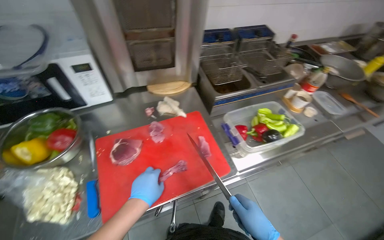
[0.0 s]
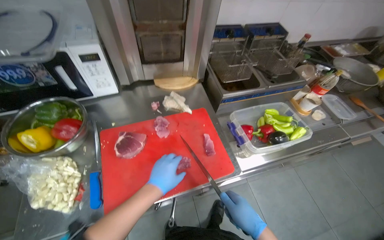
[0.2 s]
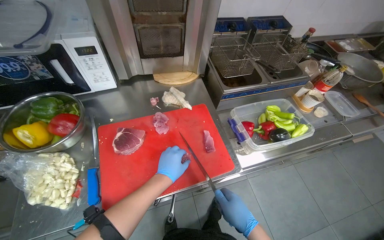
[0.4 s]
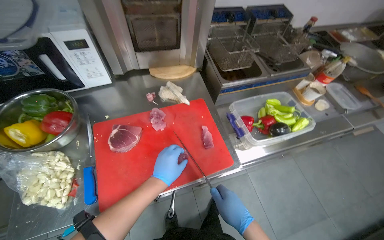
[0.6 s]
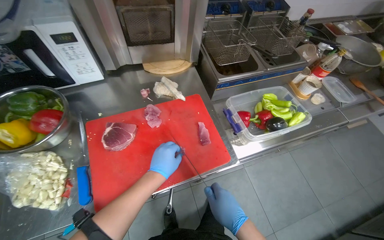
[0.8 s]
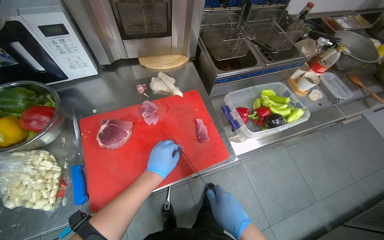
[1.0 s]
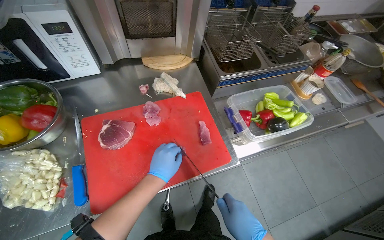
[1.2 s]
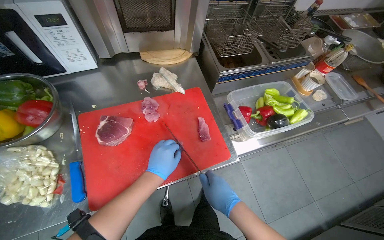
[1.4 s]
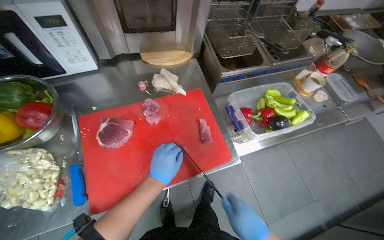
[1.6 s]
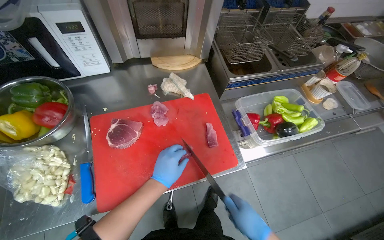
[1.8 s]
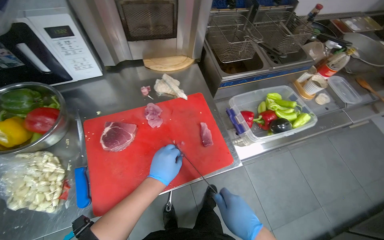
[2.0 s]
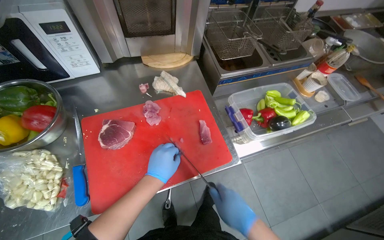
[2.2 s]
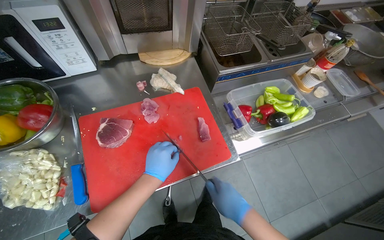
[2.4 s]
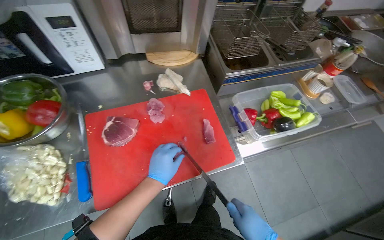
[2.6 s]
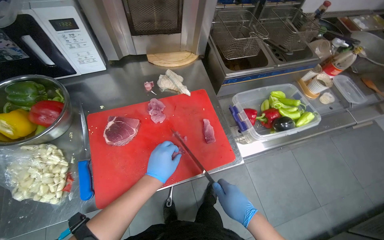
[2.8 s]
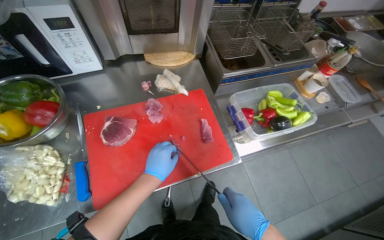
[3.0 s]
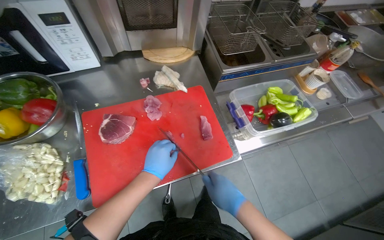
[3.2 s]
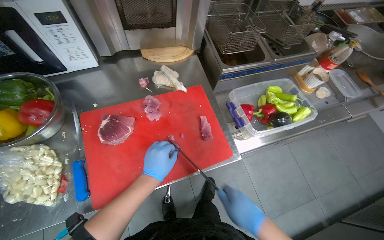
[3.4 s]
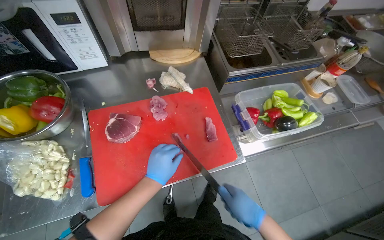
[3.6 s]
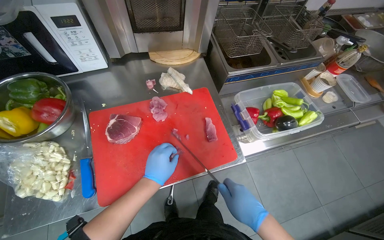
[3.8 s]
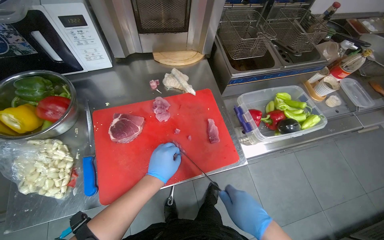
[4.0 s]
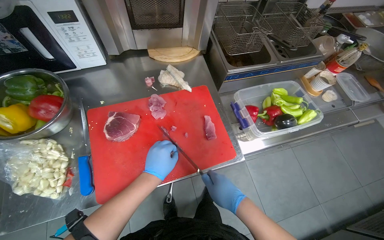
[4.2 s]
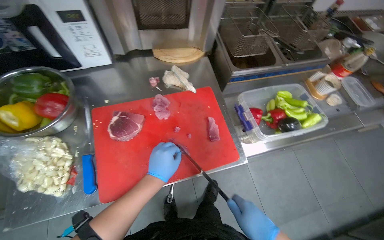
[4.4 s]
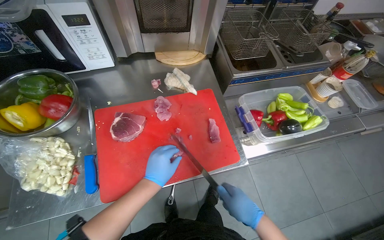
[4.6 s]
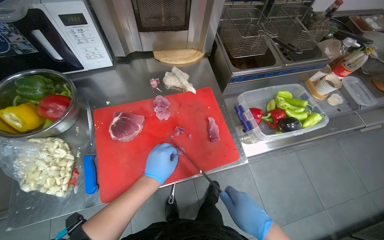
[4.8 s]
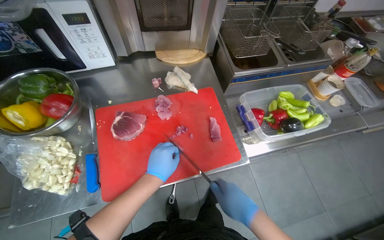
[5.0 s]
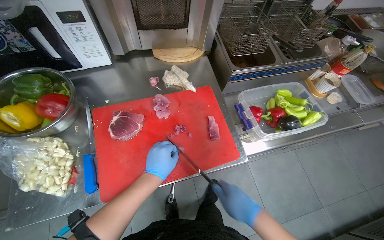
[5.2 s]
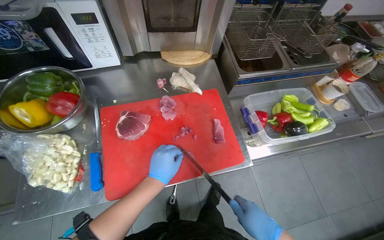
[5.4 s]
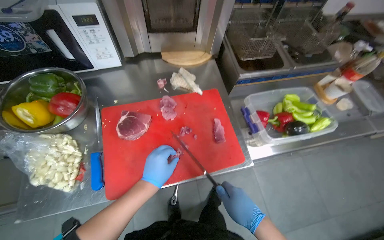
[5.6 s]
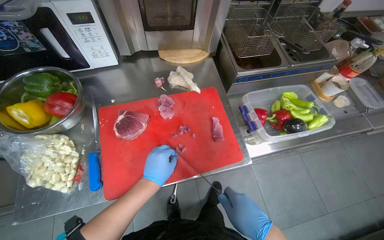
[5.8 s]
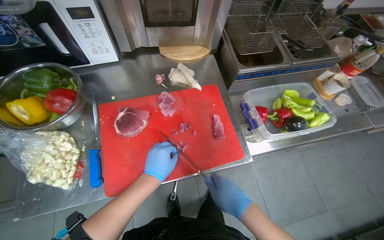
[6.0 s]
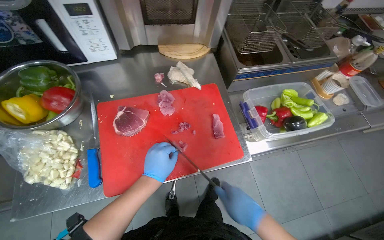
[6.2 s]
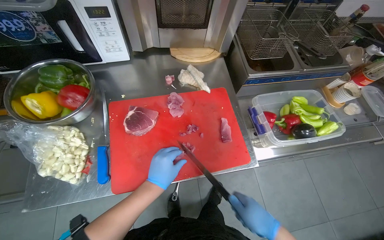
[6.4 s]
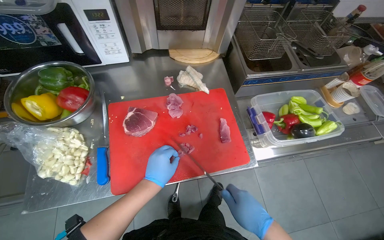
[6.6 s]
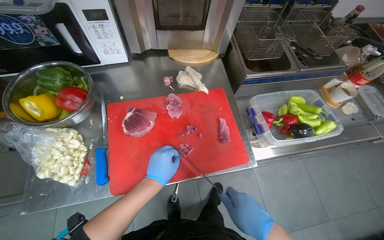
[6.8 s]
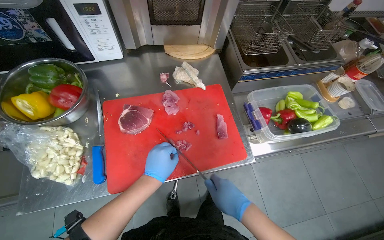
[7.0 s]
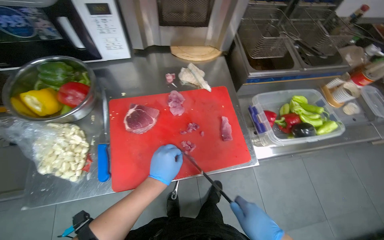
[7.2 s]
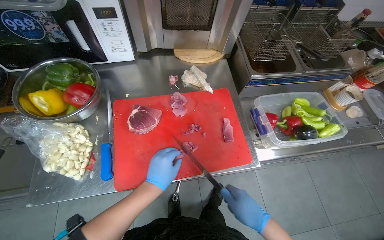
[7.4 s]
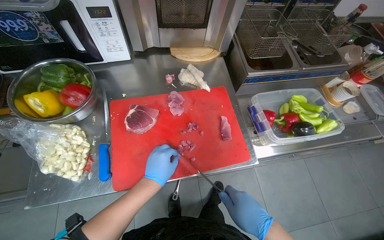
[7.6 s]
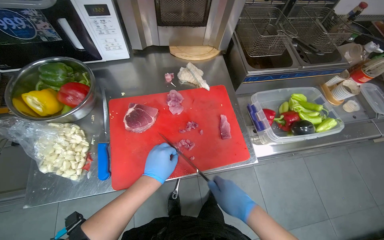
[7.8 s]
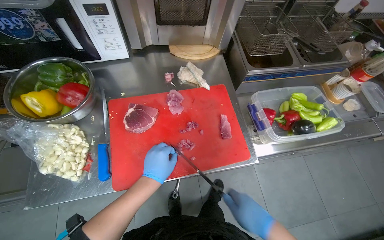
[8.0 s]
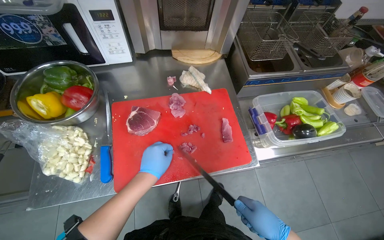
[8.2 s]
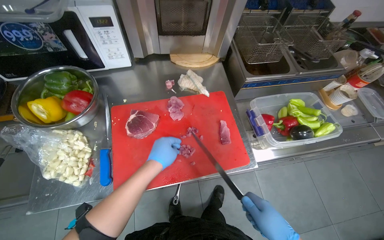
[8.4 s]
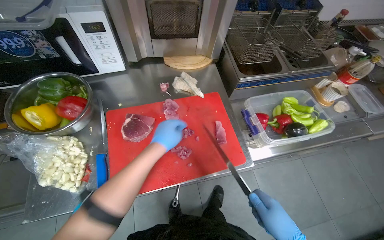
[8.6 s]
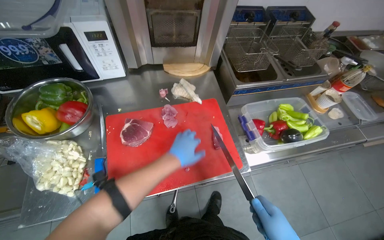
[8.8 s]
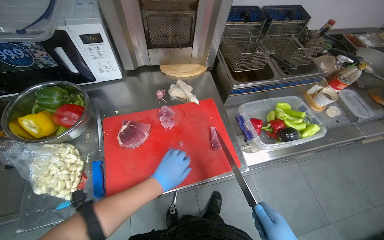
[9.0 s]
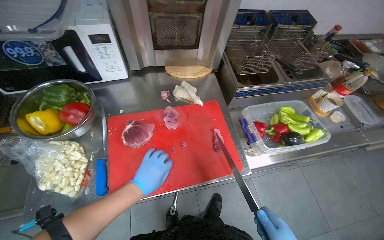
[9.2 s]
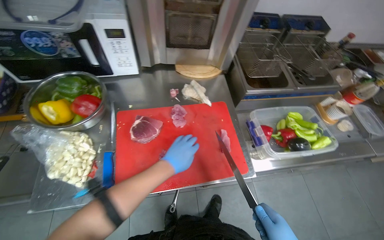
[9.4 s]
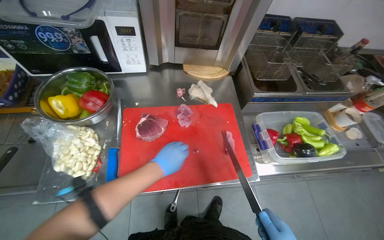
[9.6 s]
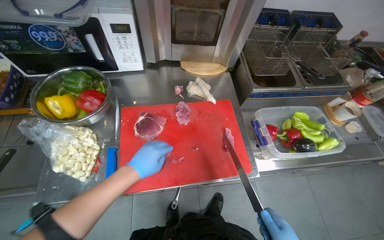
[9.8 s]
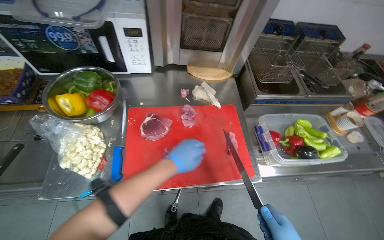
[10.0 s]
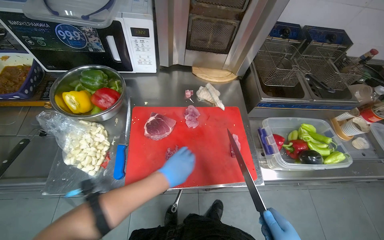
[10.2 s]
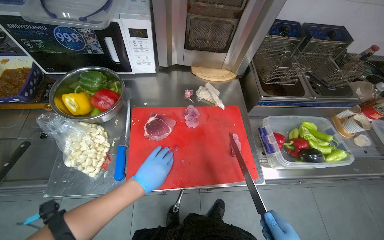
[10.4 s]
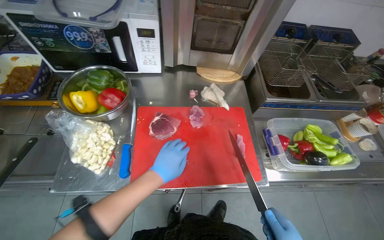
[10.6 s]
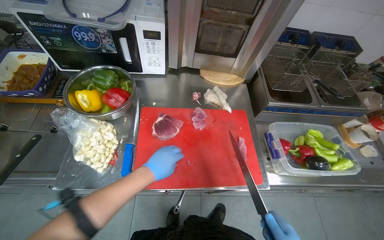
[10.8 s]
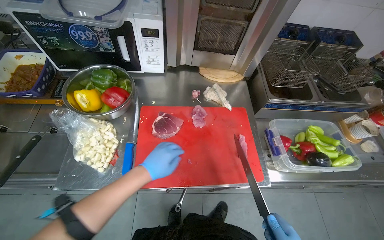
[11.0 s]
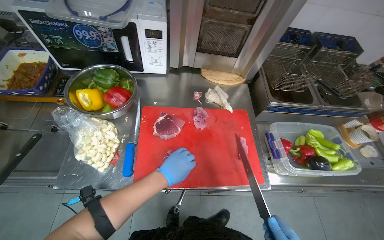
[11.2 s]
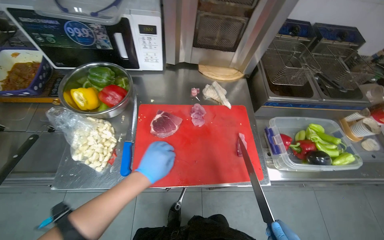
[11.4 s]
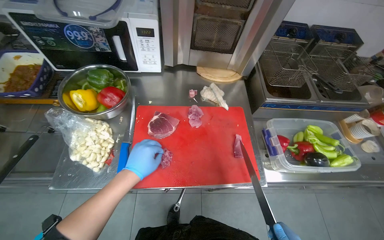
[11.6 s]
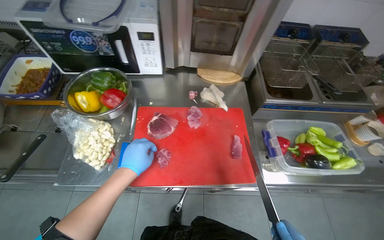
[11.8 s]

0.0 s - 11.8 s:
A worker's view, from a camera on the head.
Job: preparing food.
The whole recording: Unpacking and slicing meat. The worker unpacks vacuum-sealed meat and slices it on a cutting board.
1.4 s - 4.4 s: The hands work in one place, with small movements.
6.0 s - 7.4 s: The hands make small movements and keep their place.
7.4 s - 8.8 s: The left hand goes roughly 10 cm up the picture.
8.8 s - 10.4 s: The left hand goes left and right, about 10 cm each way, reversing 2 times.

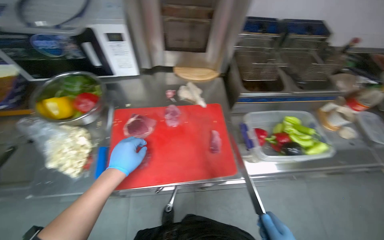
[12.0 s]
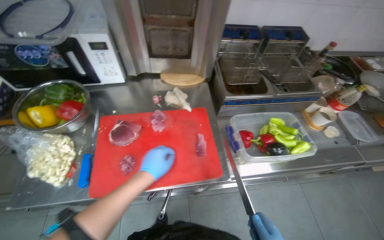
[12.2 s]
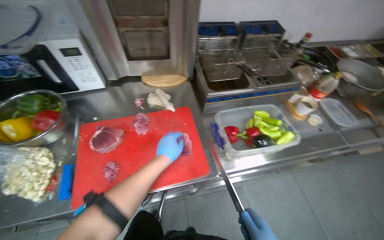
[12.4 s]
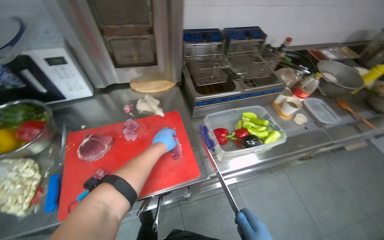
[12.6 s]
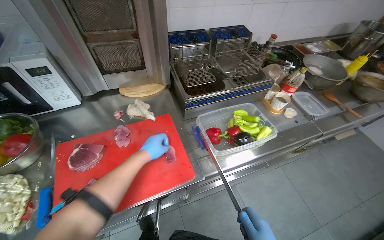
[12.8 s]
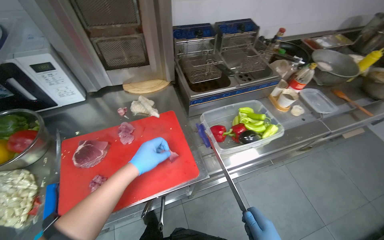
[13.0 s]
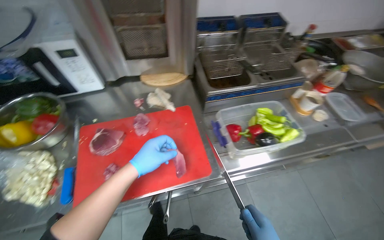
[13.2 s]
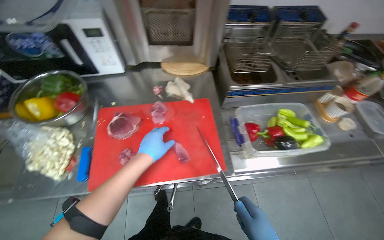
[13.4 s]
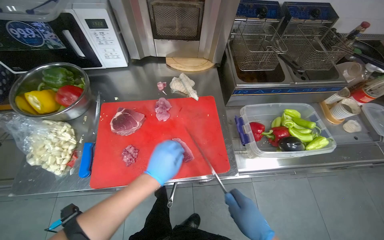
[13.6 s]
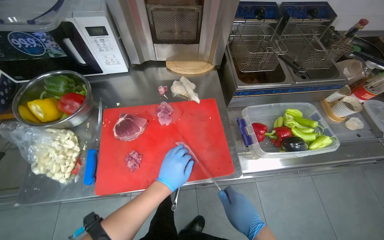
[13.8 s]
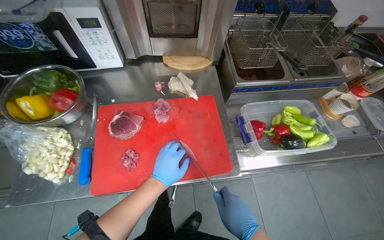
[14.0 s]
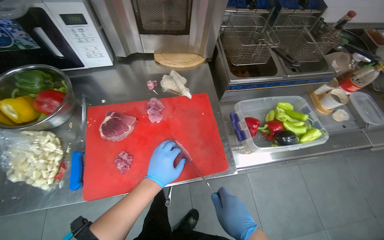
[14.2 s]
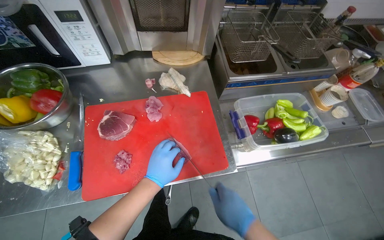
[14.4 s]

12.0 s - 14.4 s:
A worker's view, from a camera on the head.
Job: preparing food.
The whole recording: Unpacking and slicing meat. The worker unpacks vacuum-sealed meat and slices it on a cutting board.
12.0 s - 13.2 s: The left hand heads to the right, covering about 15 cm.

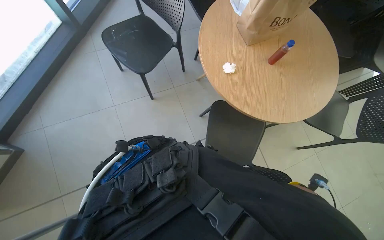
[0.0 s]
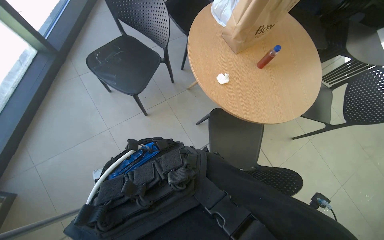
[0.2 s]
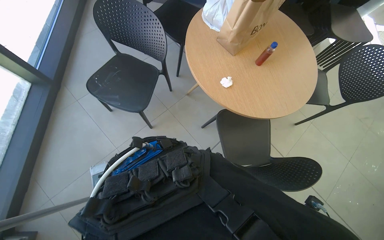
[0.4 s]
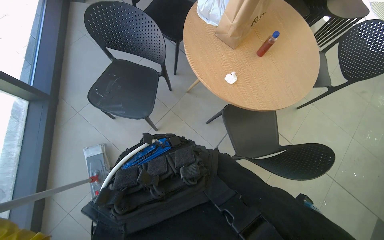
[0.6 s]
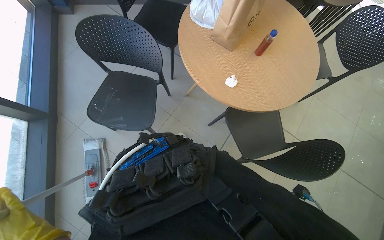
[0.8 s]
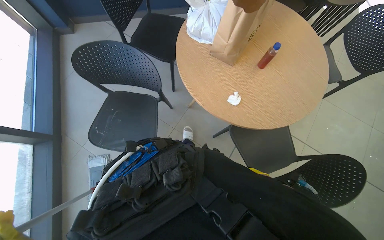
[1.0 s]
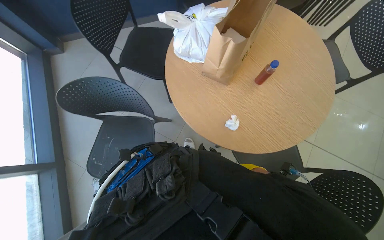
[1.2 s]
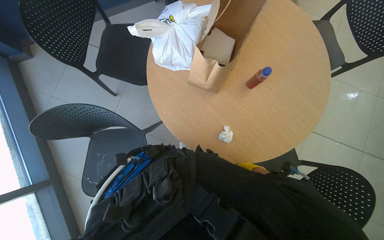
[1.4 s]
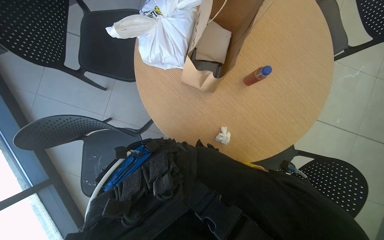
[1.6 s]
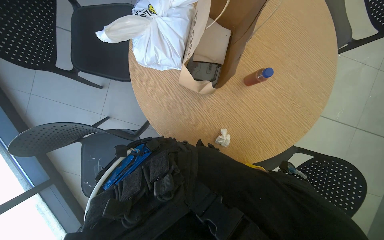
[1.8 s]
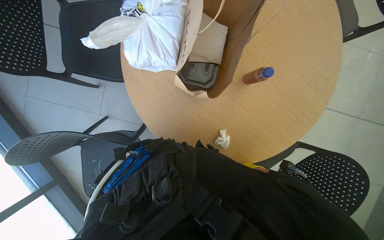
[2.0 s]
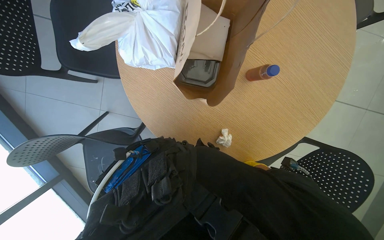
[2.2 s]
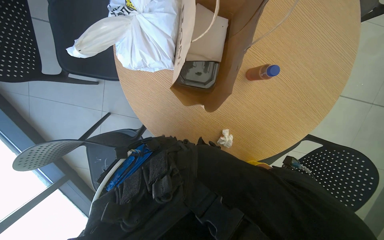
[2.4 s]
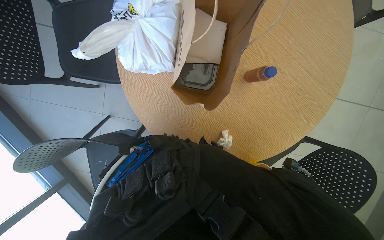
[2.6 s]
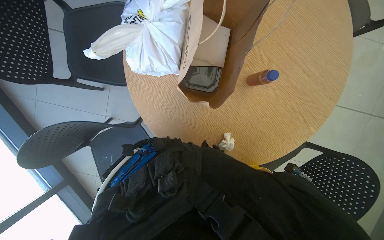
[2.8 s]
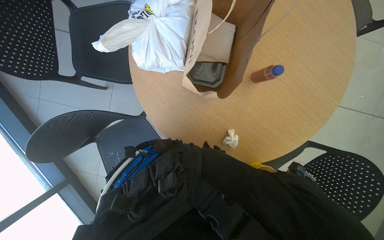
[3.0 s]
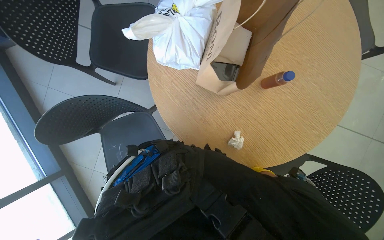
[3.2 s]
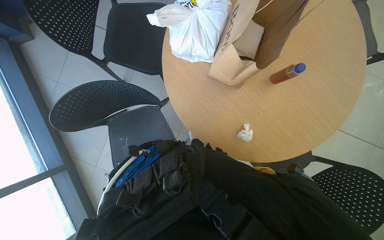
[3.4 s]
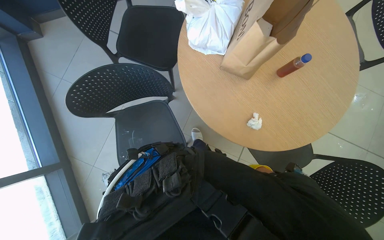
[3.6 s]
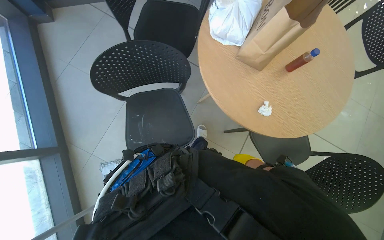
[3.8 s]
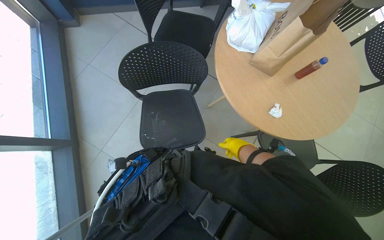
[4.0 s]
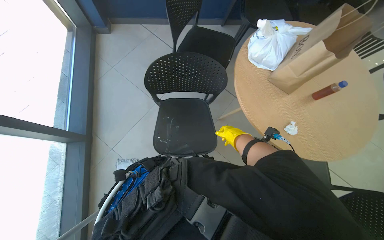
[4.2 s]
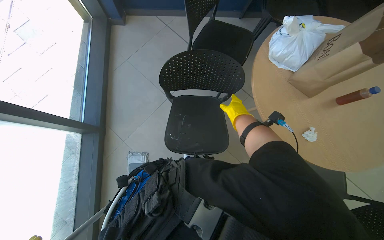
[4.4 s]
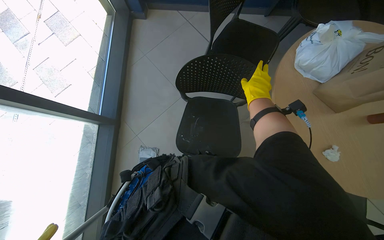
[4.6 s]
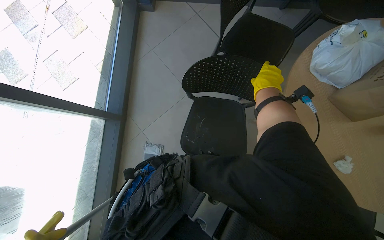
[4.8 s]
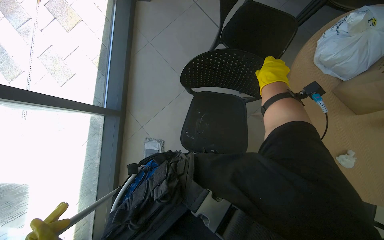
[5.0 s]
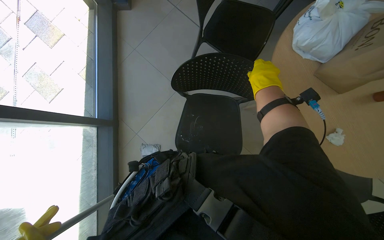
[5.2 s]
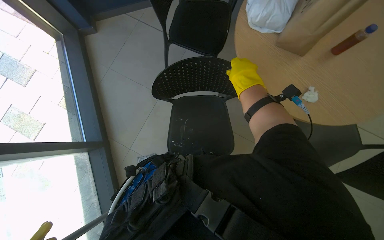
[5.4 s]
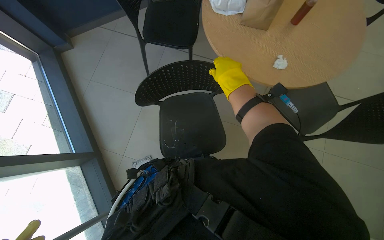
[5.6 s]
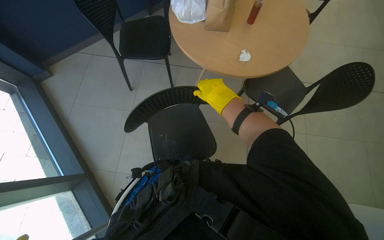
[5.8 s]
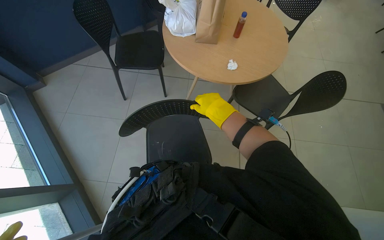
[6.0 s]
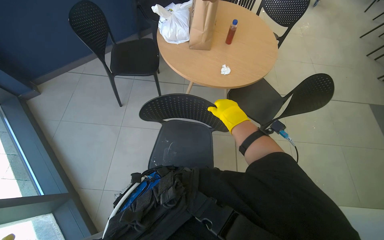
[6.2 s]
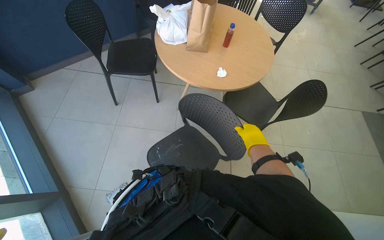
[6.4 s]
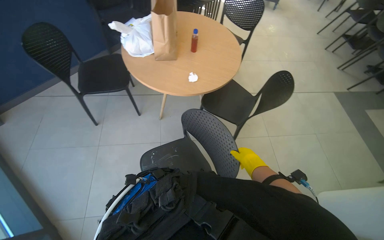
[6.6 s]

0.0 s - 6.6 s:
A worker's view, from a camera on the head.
Job: managing trash.
The whole recording: Collecting trash from tables. The worker collects trash and discarded items from multiple tables into a bag.
0.0 s - 1.6 s: The camera travels approximately 70 cm. The view tilts some 20 degrees downward. Everything in view rotates roughly 50 degrees counterclockwise.
3.2 s - 5.0 s: The head travels to the left, roughly 50 cm. The scene rotates clockwise by roughly 25 degrees.
5.0 s - 6.6 s: The wearer moves roughly 40 cm. The wearer looks approximately 55 degrees further to the right. The view tilts about 20 degrees upward.
